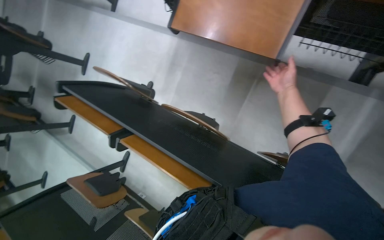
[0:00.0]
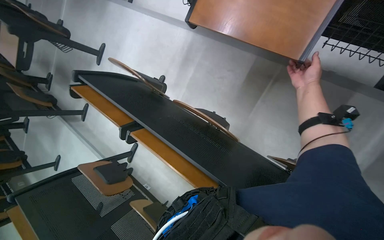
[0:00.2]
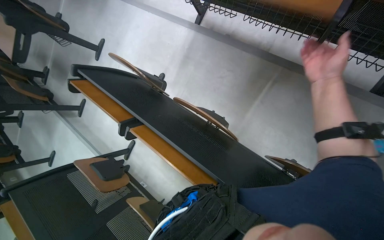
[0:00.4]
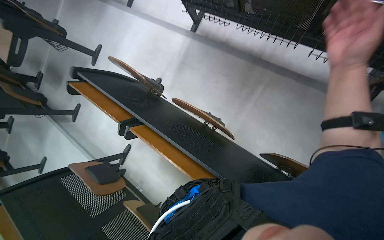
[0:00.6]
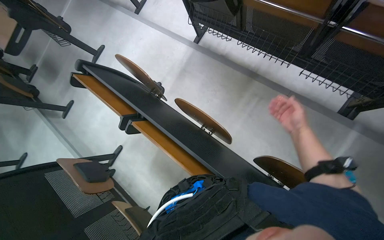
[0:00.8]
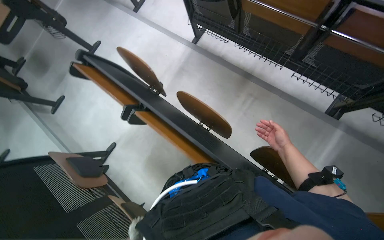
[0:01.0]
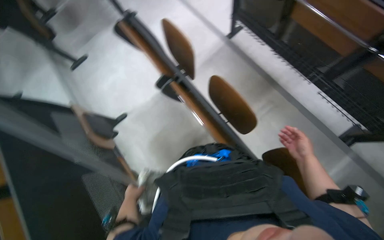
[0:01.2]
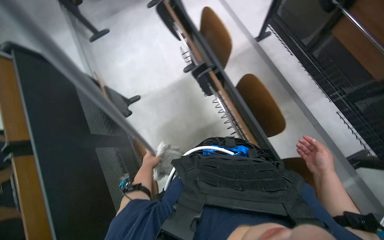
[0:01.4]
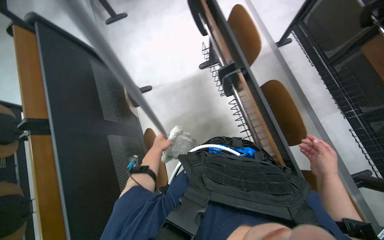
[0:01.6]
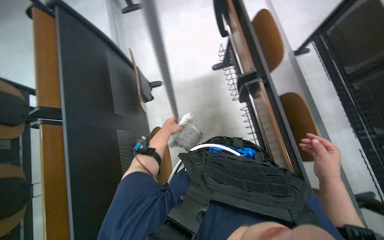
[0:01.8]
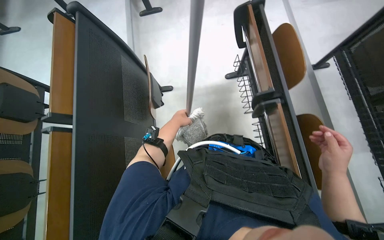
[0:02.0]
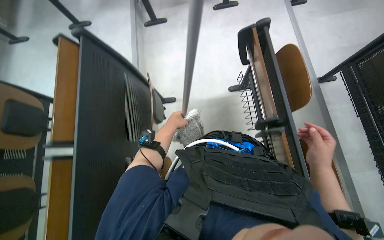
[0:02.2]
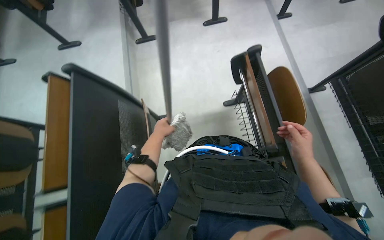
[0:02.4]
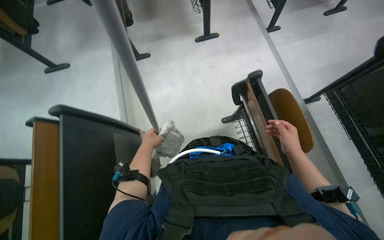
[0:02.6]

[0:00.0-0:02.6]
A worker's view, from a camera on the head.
Job: organizing items.
The whole recording: Moving classroom chairs. The worker moves chairs and desks to clear the classroom floor.
0:00.0 to 0:01.2: The scene rotates clockwise by approximately 25 degrees. The right hand is displaced down the picture by about 30 cm, and travels nearer to the camera and back again, approximately 30 cm each way.
0:01.2 to 0:02.6: The camera is carried about 50 cm. The scene rotates clockwise by some 25 degrees.

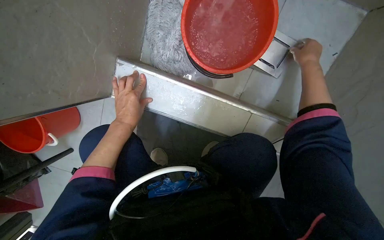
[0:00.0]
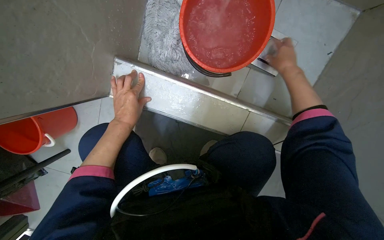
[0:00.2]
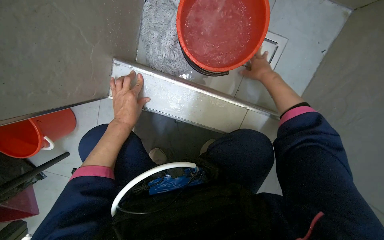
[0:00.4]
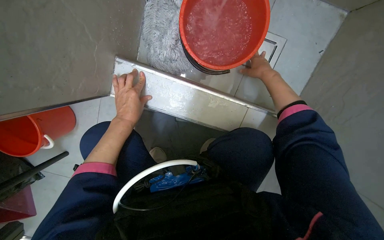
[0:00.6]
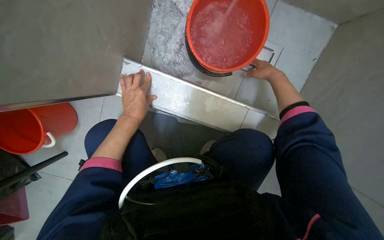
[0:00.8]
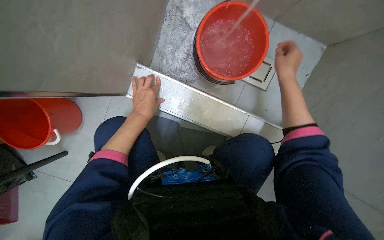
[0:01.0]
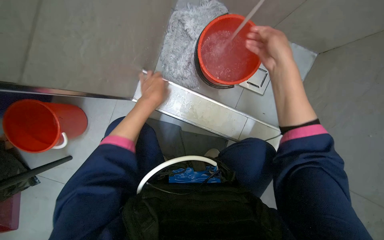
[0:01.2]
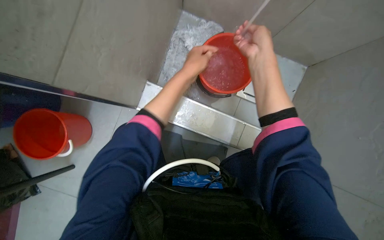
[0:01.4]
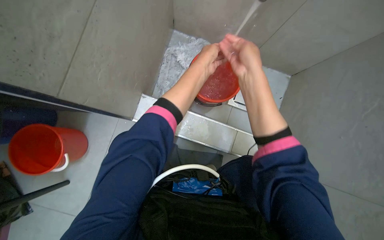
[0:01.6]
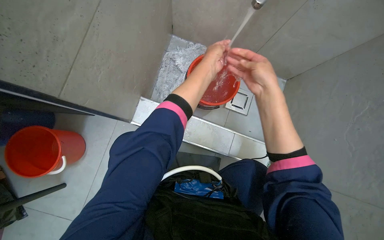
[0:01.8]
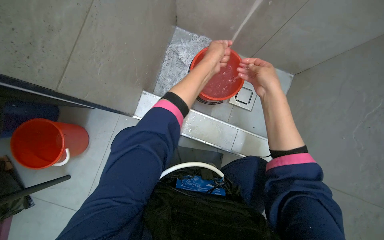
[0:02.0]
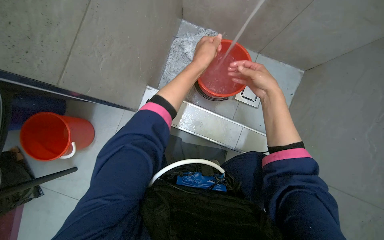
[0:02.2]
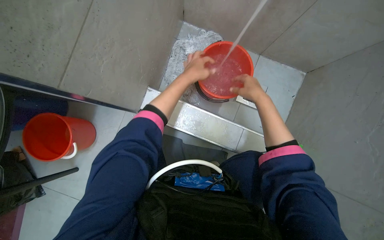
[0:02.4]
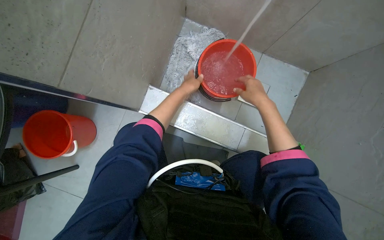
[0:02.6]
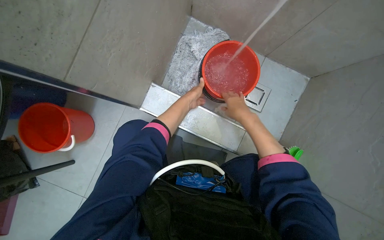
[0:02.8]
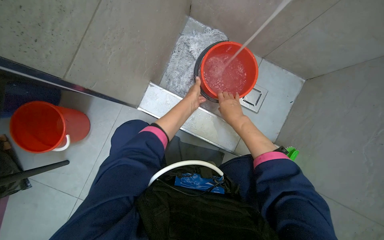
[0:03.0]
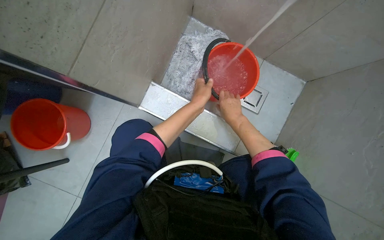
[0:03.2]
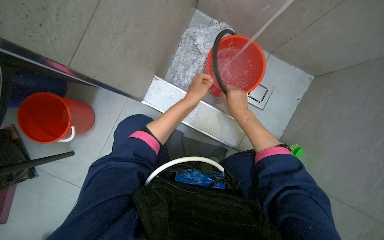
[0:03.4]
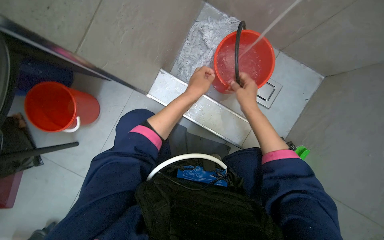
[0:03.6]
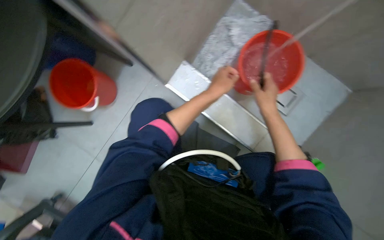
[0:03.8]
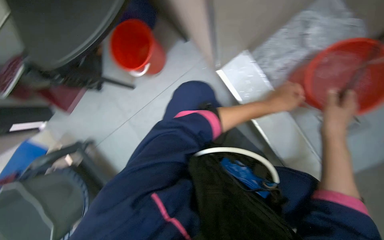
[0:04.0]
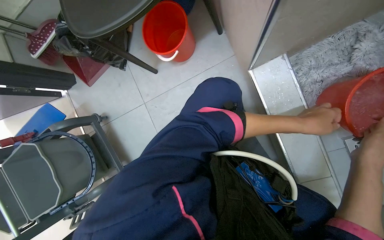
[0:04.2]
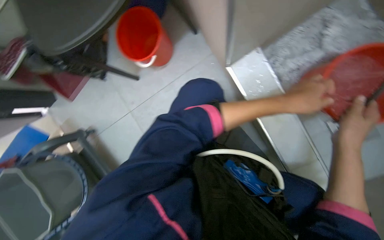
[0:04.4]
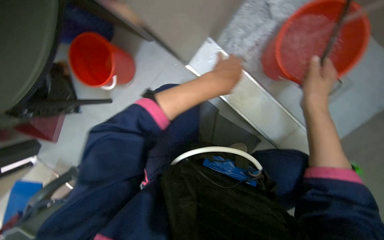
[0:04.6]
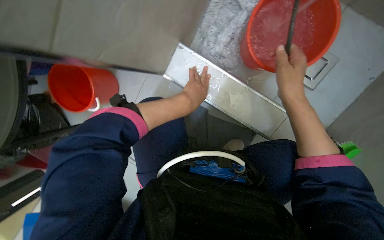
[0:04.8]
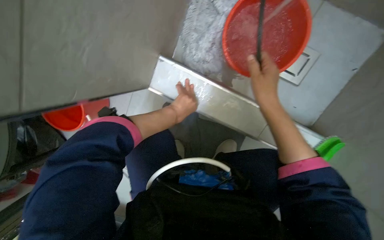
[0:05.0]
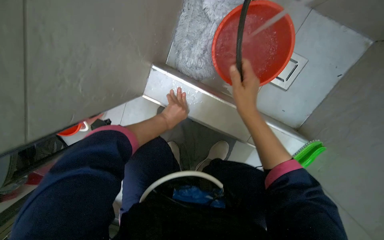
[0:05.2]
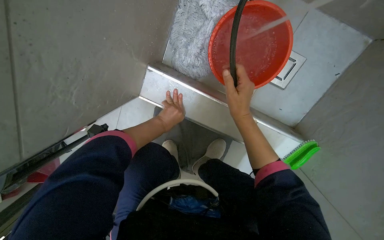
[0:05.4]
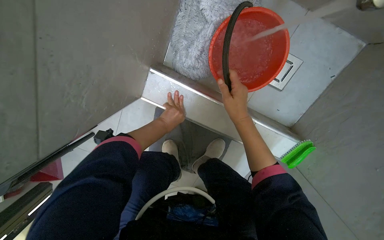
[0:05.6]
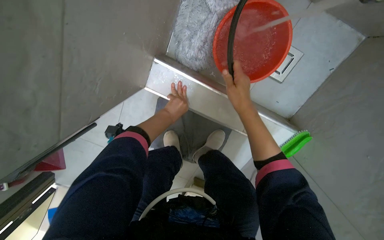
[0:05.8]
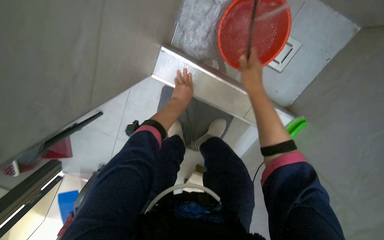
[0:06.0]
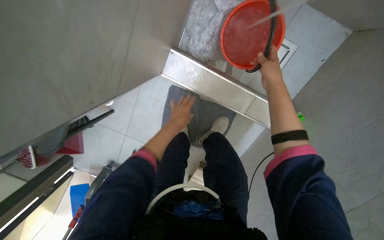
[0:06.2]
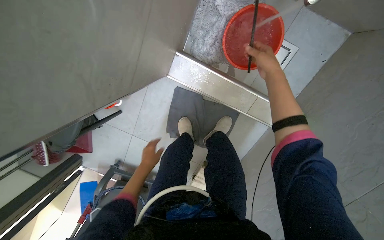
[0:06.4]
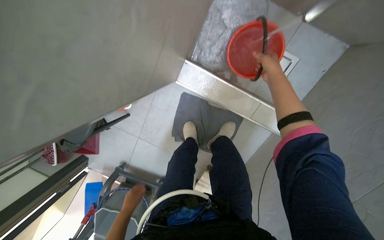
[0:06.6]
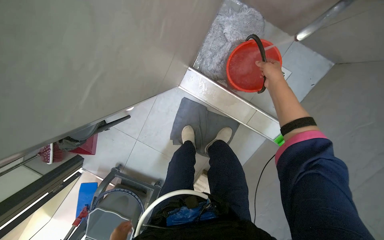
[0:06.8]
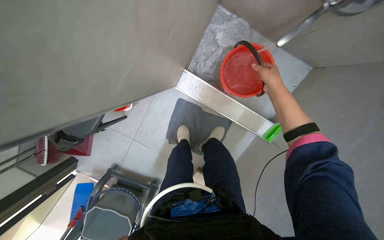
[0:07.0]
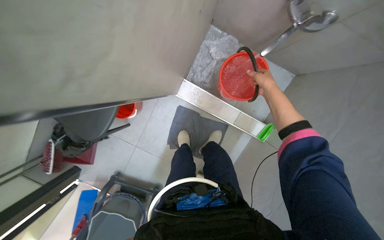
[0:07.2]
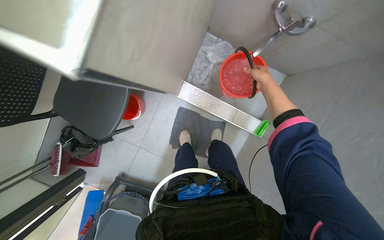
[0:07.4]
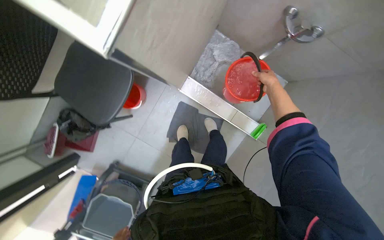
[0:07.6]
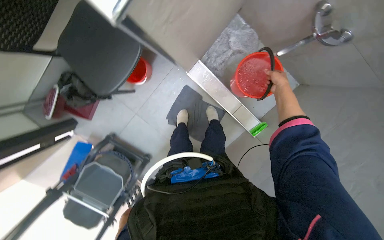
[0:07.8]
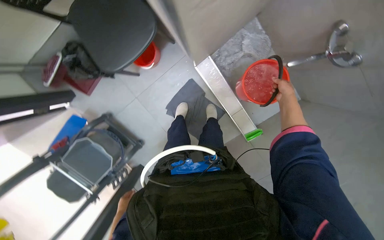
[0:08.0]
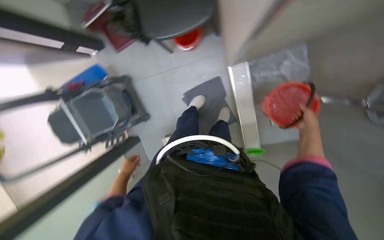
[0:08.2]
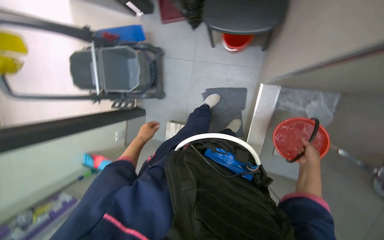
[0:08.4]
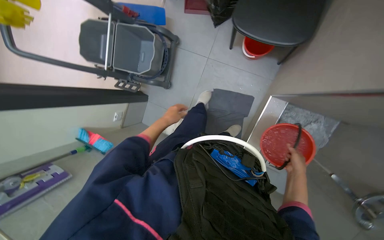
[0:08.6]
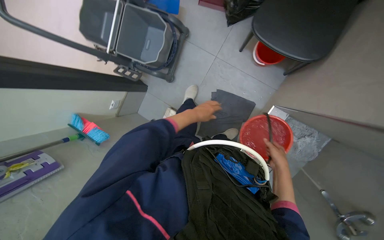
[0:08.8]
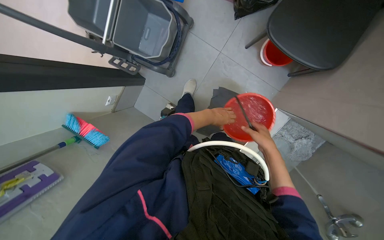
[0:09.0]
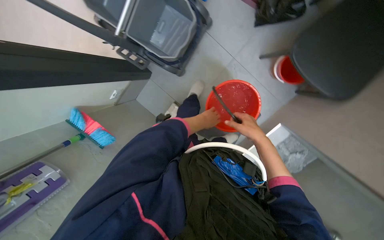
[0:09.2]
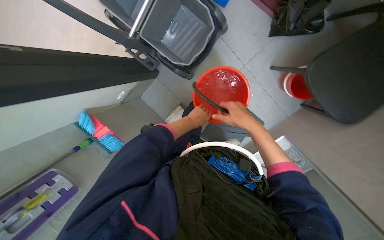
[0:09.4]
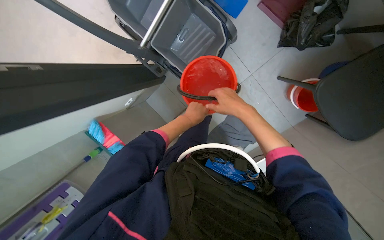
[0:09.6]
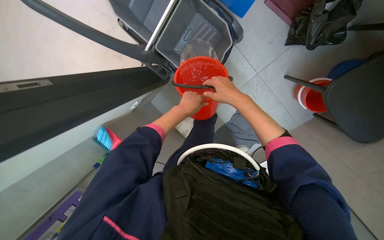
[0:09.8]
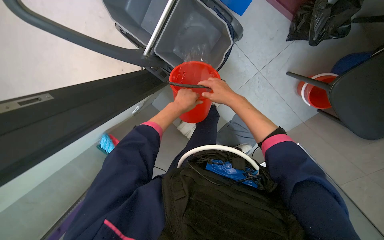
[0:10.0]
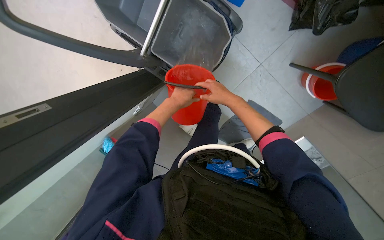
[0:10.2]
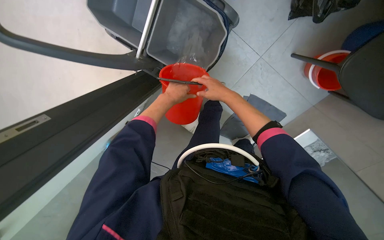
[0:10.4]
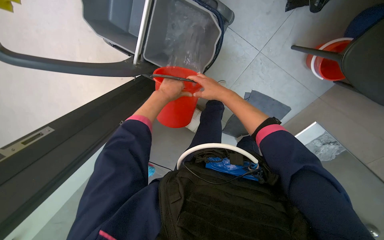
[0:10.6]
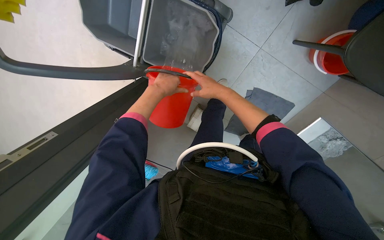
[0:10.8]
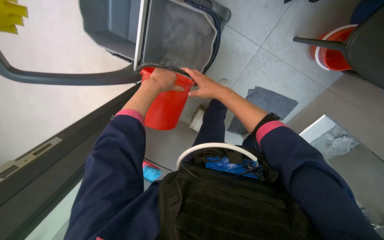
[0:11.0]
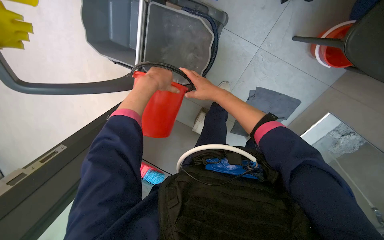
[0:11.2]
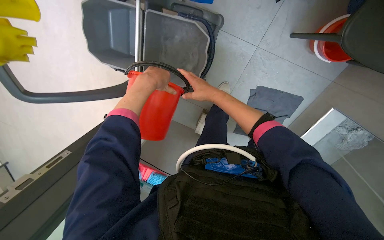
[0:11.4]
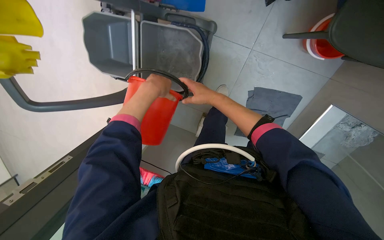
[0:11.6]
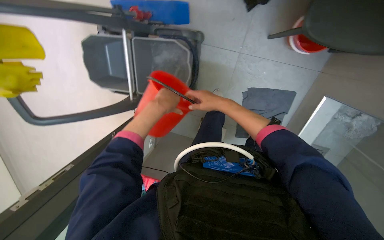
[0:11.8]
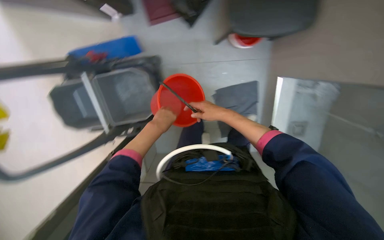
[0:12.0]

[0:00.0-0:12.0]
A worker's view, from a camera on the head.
Job: preparing cleaning supplies.
The whole recording: Organizing cleaning supplies. The worker fills a bucket with water, places it on the cart, and turns off the faucet.
0:00.0 to 0:01.6: The wearer looks roughly 20 degrees further upward. The left hand travels to the right and up the picture by roughly 20 cm; the right hand moves nearer to the camera and to the left, approximately 50 cm.
0:01.6 to 0:03.0: The hands both shift farther from the camera and down the picture by about 20 cm.
0:03.0 to 0:04.4: The head rotates some 35 degrees to the left.
0:04.4 to 0:06.0: The scene rotates counterclockwise by roughly 35 degrees.
0:06.0 to 0:07.6: The head travels roughly 50 cm. The wearer looks approximately 15 degrees further upward.
0:07.6 to 0:09.0: The camera is carried some 40 cm. The camera pitches downward, by about 20 degrees. Everything in view rotates approximately 90 degrees clockwise.
0:09.0 to 0:10.4: The view tips downward by some 10 degrees. The left hand travels to the left and up the picture by roughly 50 cm. The right hand shifts roughly 50 cm up the picture and to the left.
0:10.4 to 0:12.0: The wearer looks some 15 degrees further upward. The scene rotates counterclockwise by about 40 degrees.

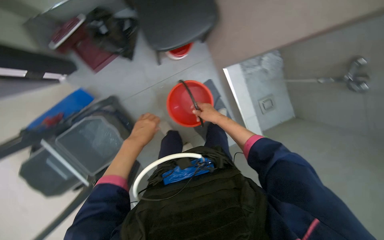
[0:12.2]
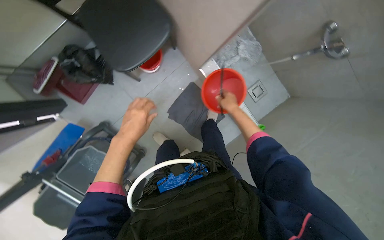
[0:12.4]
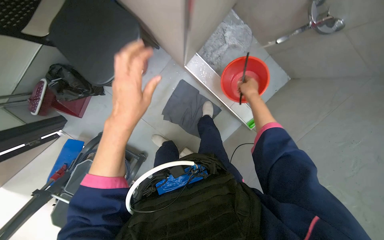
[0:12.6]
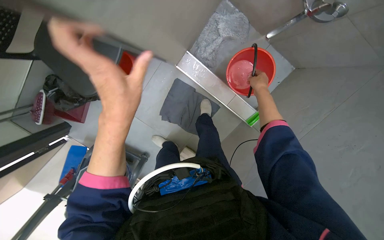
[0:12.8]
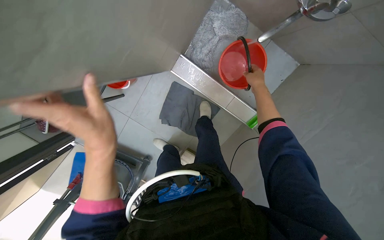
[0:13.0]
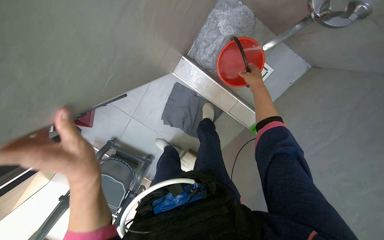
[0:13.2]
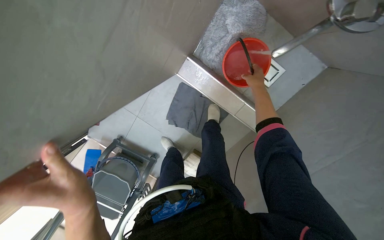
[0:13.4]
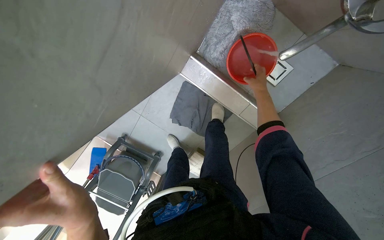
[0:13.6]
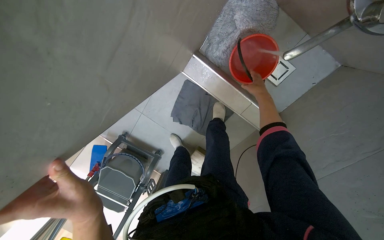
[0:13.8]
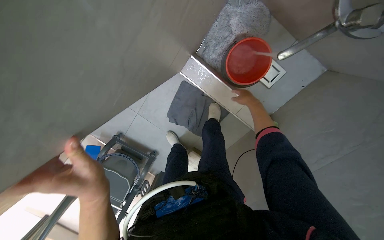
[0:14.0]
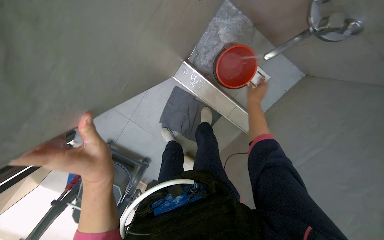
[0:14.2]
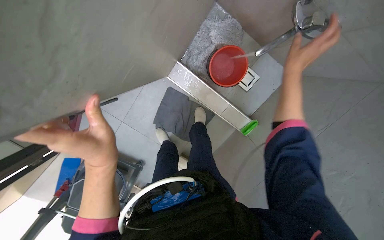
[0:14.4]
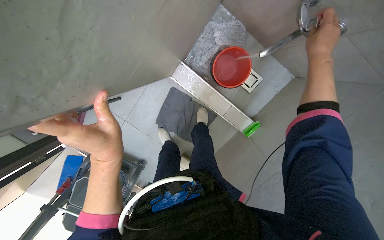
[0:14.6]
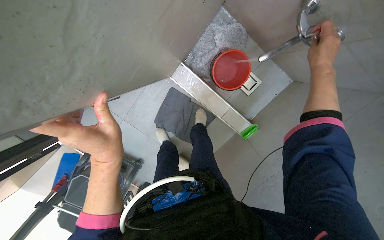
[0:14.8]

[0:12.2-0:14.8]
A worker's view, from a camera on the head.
Job: preparing cleaning supplies.
The whole recording: Organizing cleaning supplies. The worker fills a bucket with water, places it on the cart, and turns off the faucet.
0:12.2 to 0:13.4: The camera travels approximately 50 cm. The scene turns about 25 degrees counterclockwise in the picture.
0:13.4 to 0:14.8: The right hand heads nearer to the camera and to the right, covering approximately 25 cm.

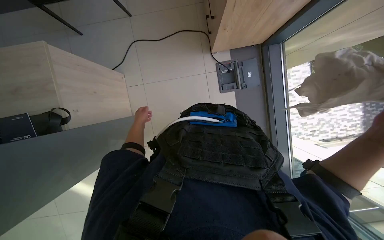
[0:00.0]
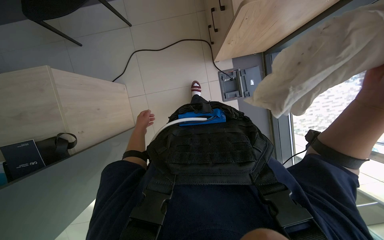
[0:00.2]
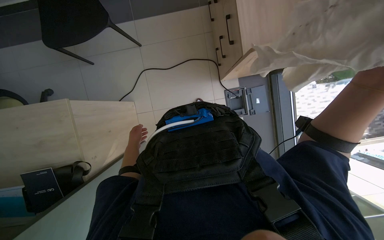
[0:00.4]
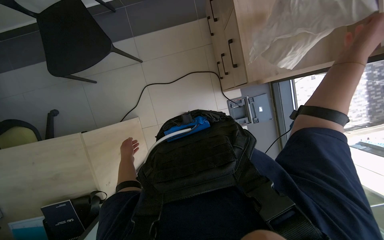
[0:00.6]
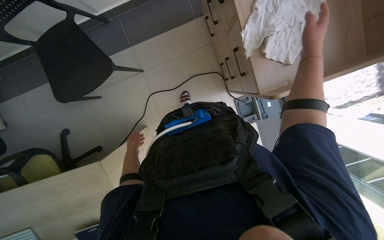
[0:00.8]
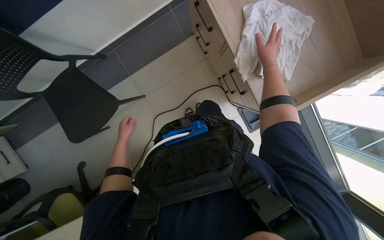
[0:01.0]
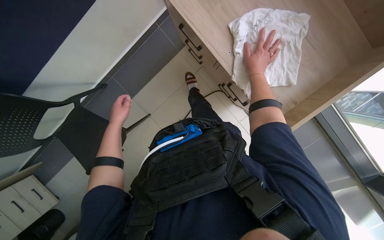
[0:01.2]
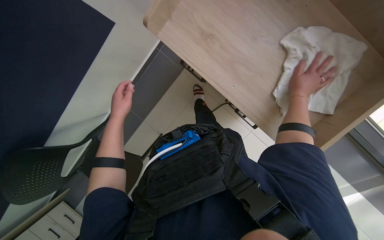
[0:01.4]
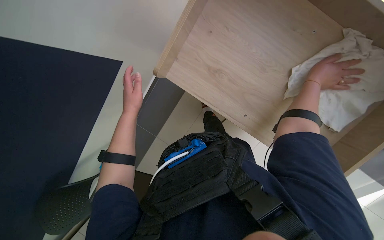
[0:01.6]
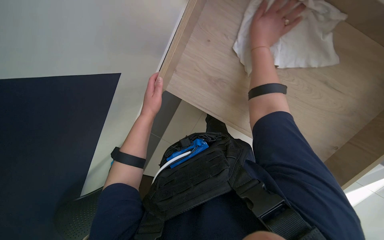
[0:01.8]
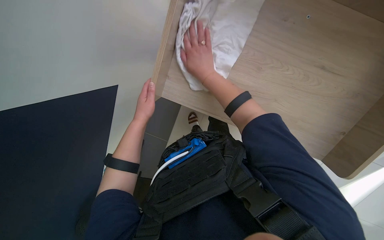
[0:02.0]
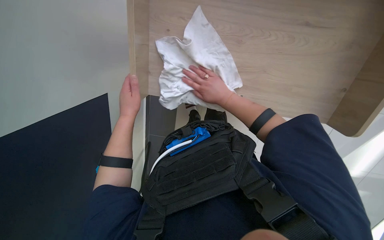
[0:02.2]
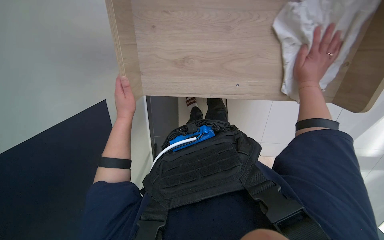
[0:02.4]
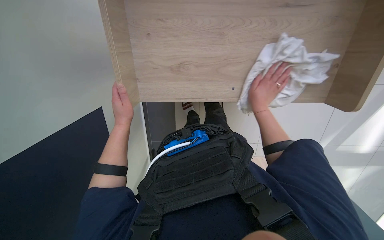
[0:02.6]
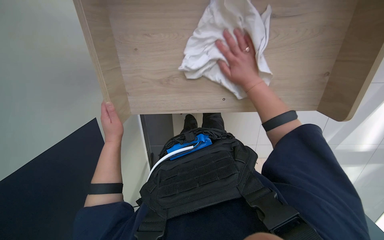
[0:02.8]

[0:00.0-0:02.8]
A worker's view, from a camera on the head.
Job: wiping surfaces.
The whole recording: Wiping wooden desk. The worker wipes a wooden desk with a white cloth.
0:00.0 to 0:01.4: The camera is carried some 40 cm.
0:01.4 to 0:02.8: The right hand moves to the left, roughly 15 cm.
